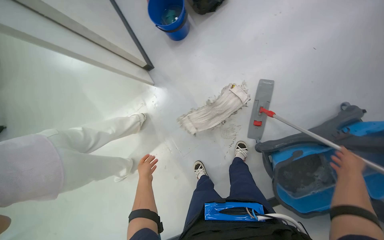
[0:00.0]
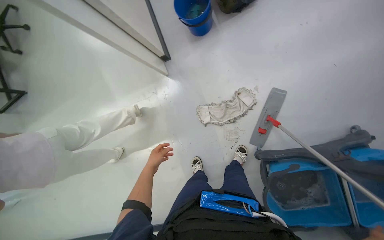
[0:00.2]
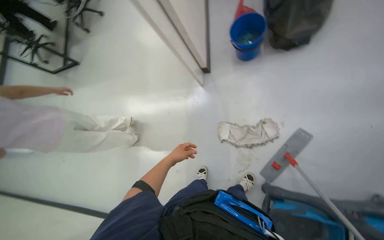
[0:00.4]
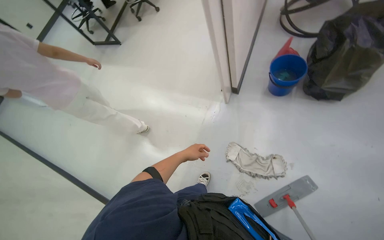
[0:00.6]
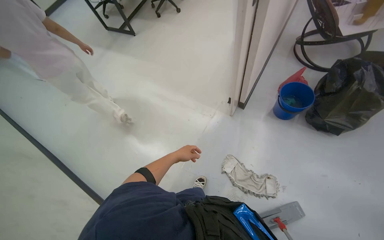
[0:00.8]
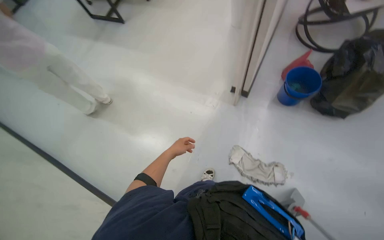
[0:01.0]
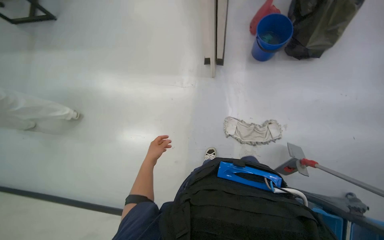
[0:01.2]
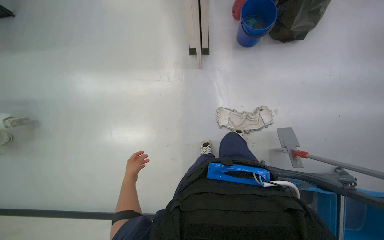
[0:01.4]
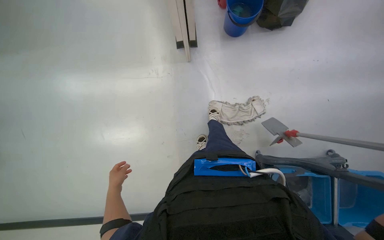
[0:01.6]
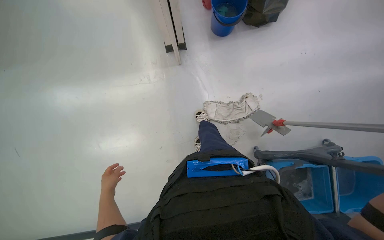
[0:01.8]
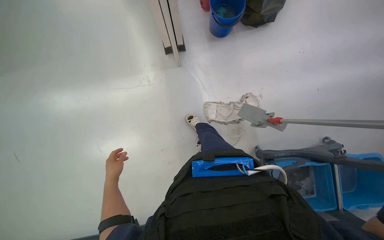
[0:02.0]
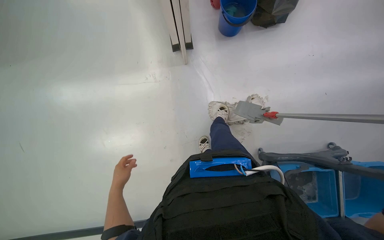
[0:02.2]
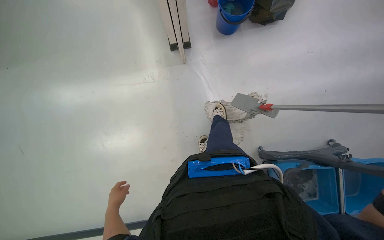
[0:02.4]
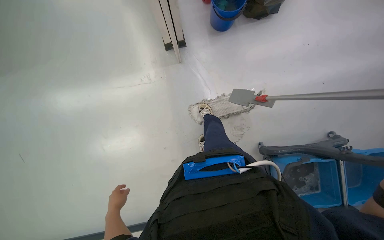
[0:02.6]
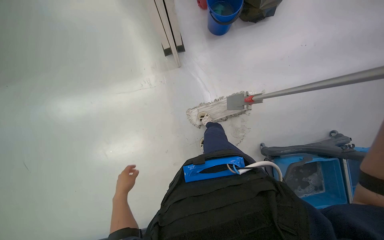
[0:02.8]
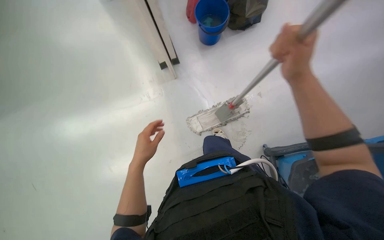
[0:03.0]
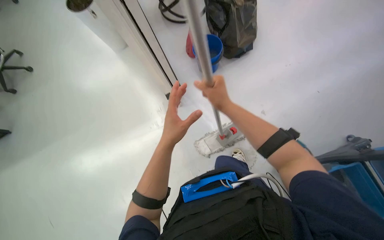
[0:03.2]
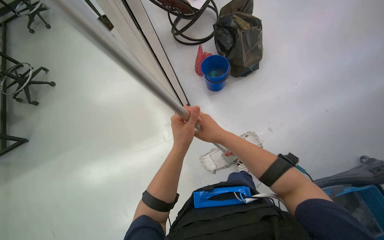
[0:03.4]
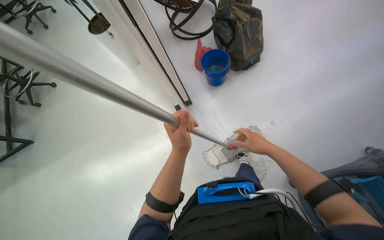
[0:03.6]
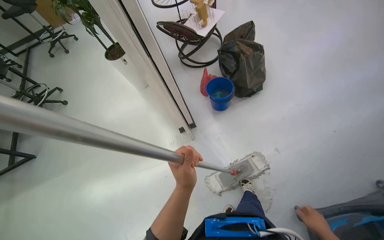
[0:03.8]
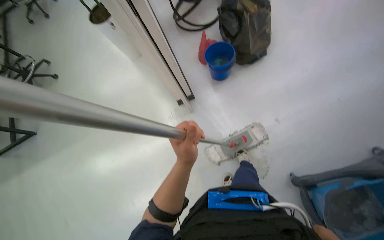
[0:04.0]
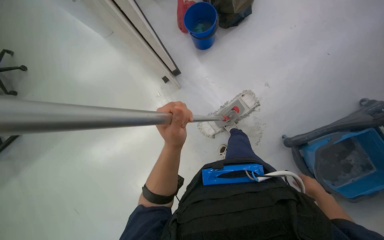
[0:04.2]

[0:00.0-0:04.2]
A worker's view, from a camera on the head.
Job: preparing cleaning supplies.
The whole recording: Changing mop head. The worker removes the dirty mop head and attaches a clean one to the mop handle.
0:00.0 to 0:01.4: The scene rotates clockwise by about 30 degrees.
0:02.8 to 0:04.2: The left hand shifts approximately 40 cm up the picture, to the right and nearer to the camera.

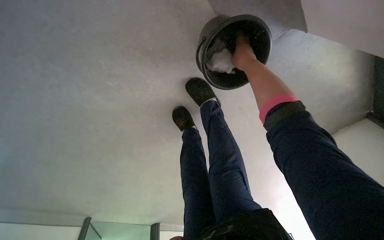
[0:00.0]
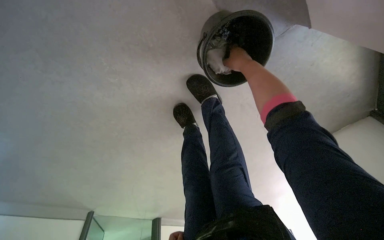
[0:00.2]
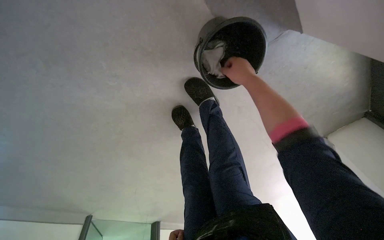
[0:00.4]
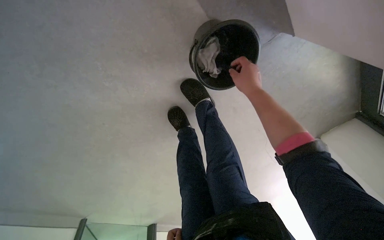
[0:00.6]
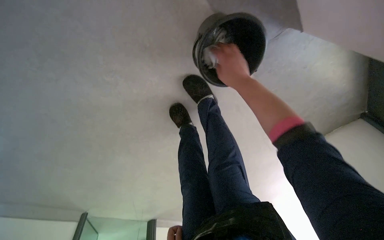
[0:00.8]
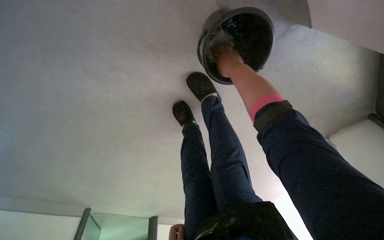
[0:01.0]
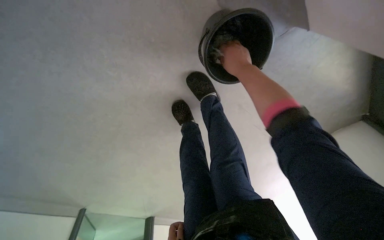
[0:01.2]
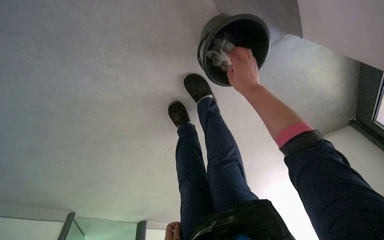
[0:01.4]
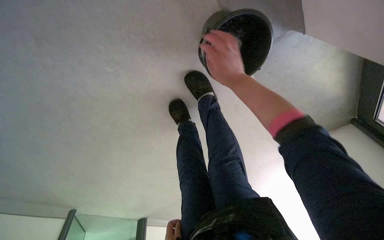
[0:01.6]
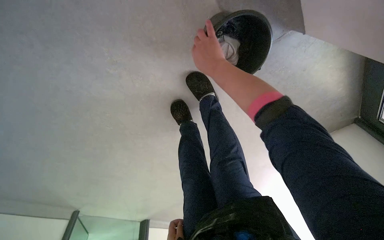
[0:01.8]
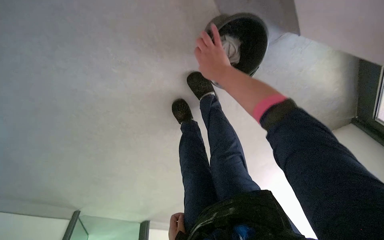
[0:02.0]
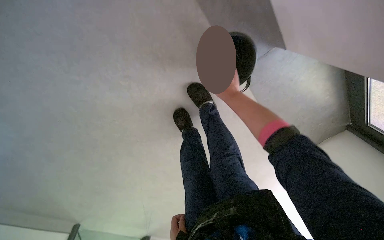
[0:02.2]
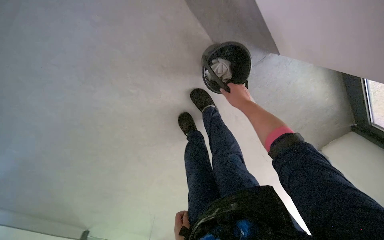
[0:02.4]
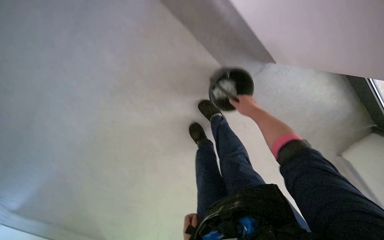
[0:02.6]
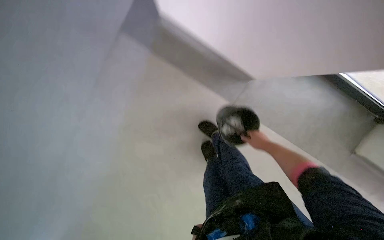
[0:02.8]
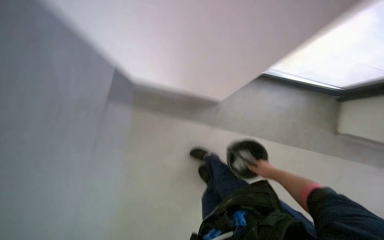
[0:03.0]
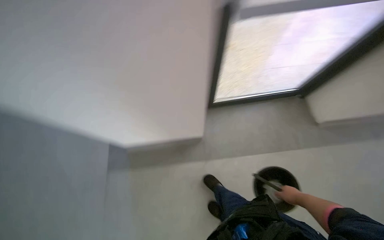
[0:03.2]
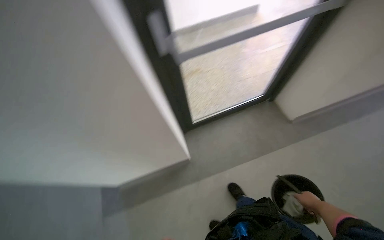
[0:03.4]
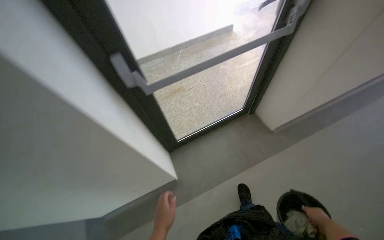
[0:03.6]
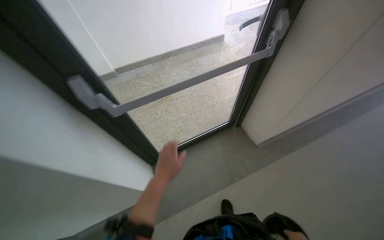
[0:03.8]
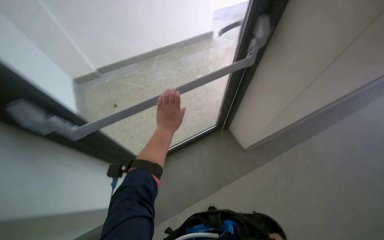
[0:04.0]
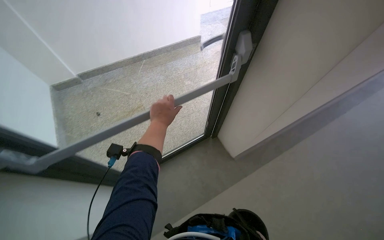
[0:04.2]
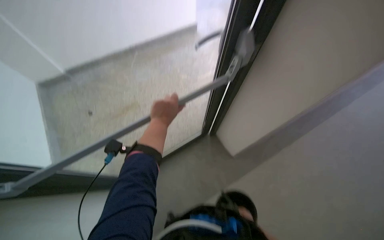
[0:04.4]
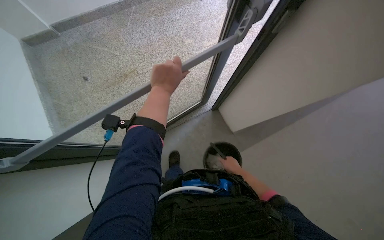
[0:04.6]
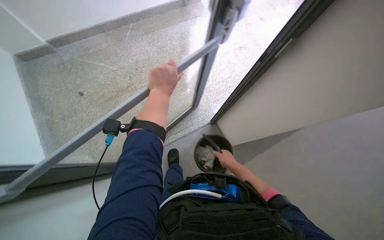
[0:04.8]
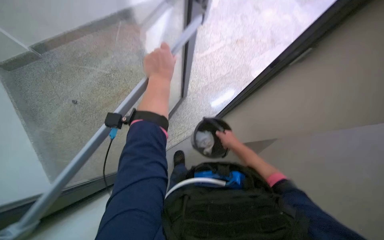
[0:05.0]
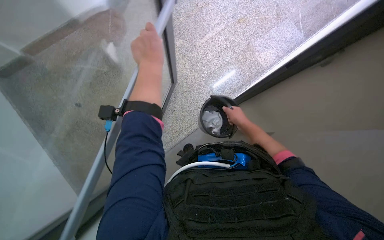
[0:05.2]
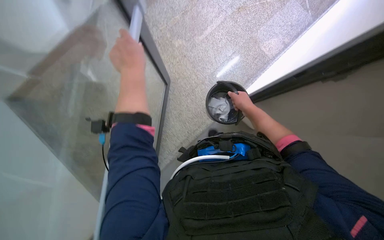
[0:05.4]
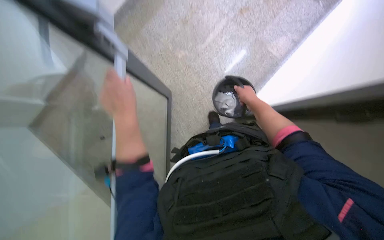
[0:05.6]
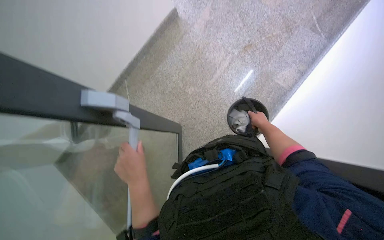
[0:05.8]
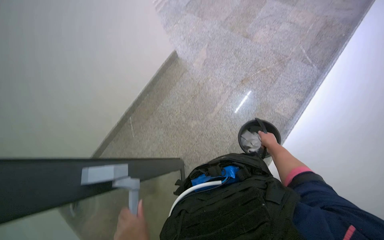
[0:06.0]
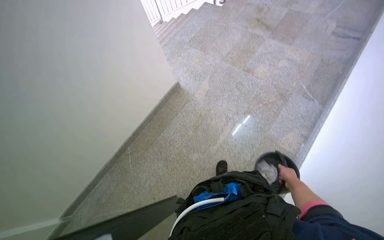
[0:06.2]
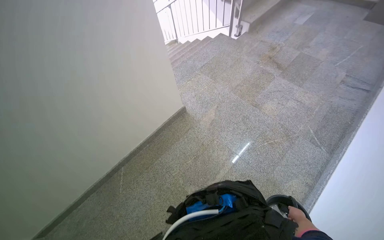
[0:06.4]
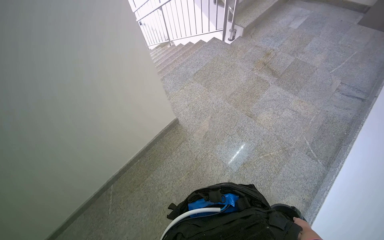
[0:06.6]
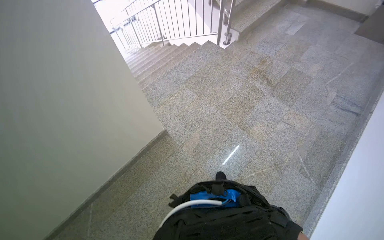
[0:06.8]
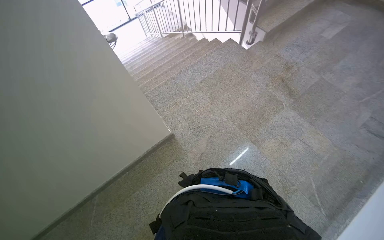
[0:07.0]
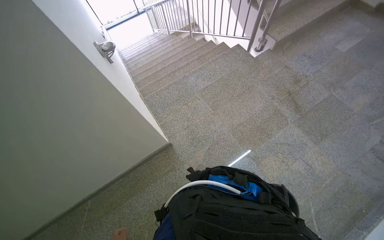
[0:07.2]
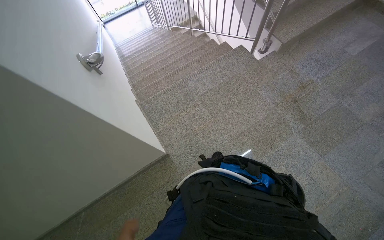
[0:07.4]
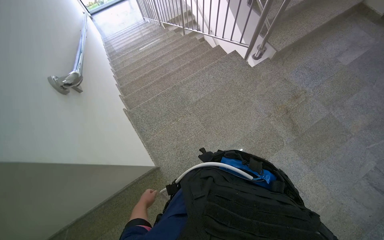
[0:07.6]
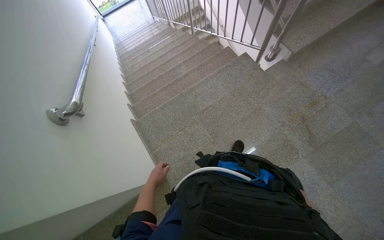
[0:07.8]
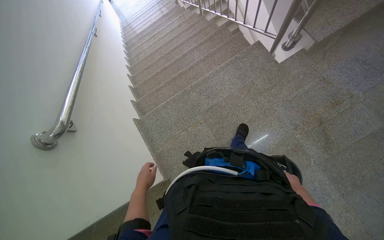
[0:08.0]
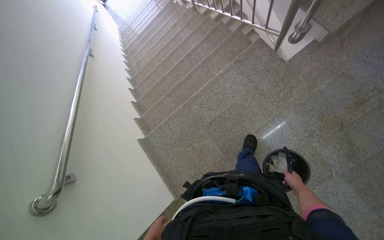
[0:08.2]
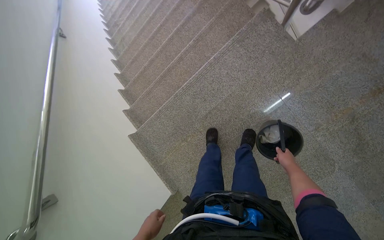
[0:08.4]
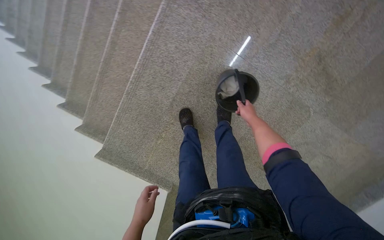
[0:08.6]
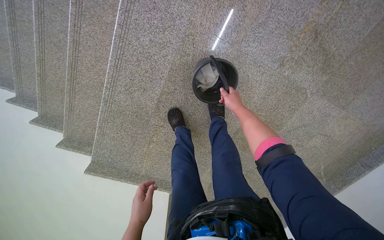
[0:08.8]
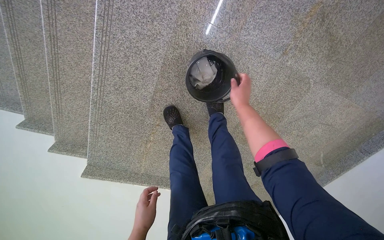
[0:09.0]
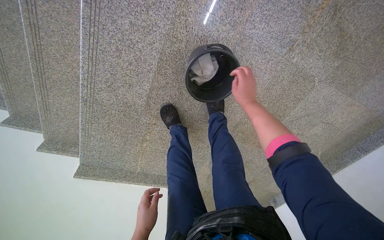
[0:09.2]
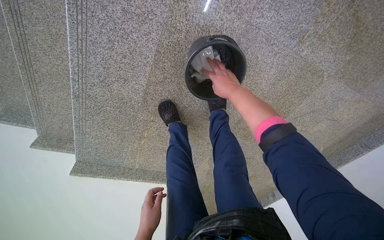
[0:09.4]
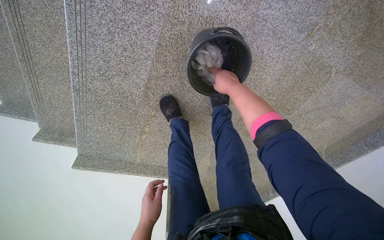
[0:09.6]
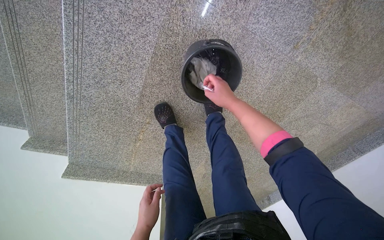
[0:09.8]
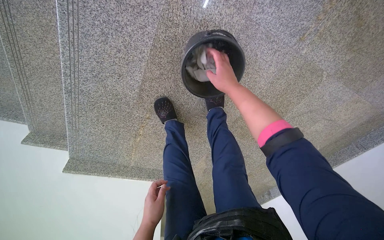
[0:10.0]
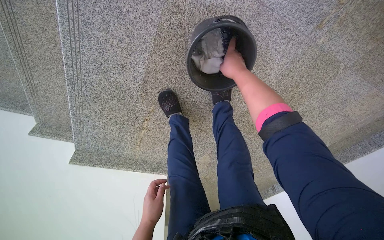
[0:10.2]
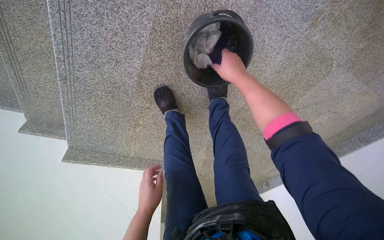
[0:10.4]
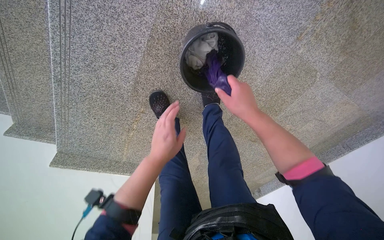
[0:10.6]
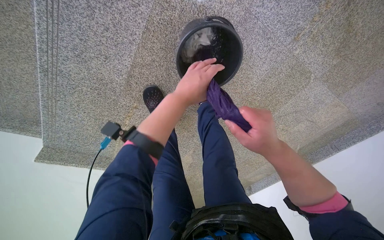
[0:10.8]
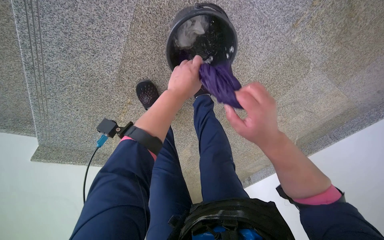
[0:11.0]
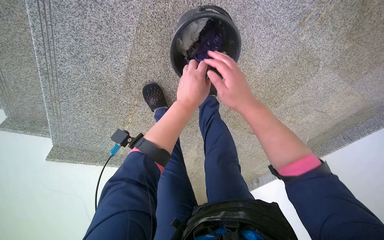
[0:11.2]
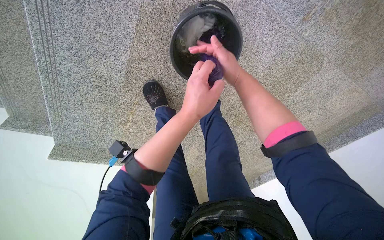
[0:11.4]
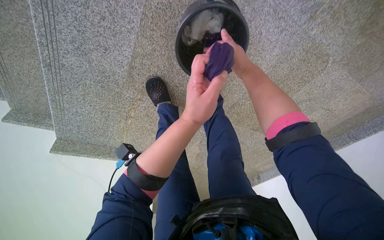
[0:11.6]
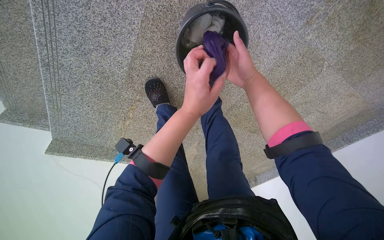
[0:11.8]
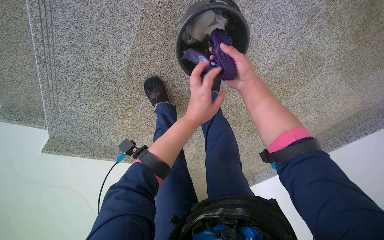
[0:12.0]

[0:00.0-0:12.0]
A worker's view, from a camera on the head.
Job: preparing cleaning supplies.
The whole recording: Preparing cleaning cloths. The worker discards a used cloth and wrings a fresh purple cloth from a bucket.
0:00.0 to 0:01.6: The right hand goes up and down the picture, about 10 cm each way, reversing 2 times.
0:01.6 to 0:03.0: The camera is carried about 60 cm. The camera sweeps to the left, by about 15 degrees. The camera pitches upward, by roughly 40 degrees. Everything in view rotates approximately 30 degrees counterclockwise.
0:03.0 to 0:04.4: The camera is carried about 70 cm. The head turns to the right by approximately 25 degrees. The wearer looks some 15 degrees further upward.
0:04.4 to 0:06.0: The view swings some 15 degrees to the left. The scene turns approximately 25 degrees counterclockwise in the picture.
0:06.0 to 0:07.6: The head travels roughly 1.5 m.
0:07.6 to 0:09.0: The wearer moves about 1 m. The wearer looks about 45 degrees further downward. Everything in view rotates some 40 degrees counterclockwise.
0:10.4 to 0:12.0: The right hand moves approximately 20 cm down the picture and comes back; the left hand is displaced up the picture and to the right by roughly 35 cm.

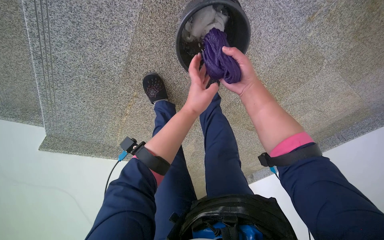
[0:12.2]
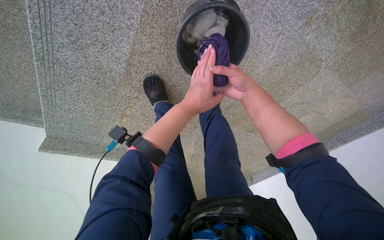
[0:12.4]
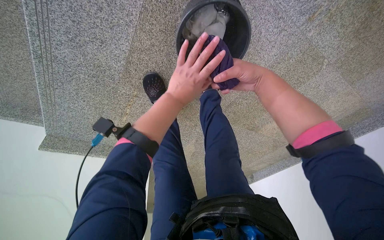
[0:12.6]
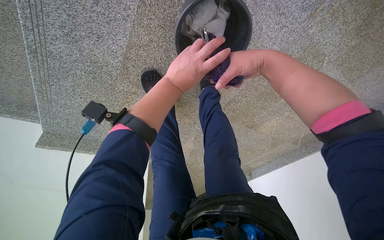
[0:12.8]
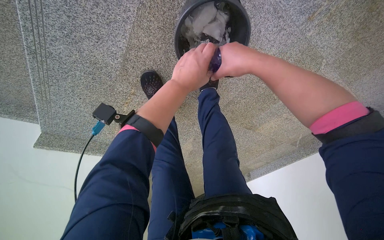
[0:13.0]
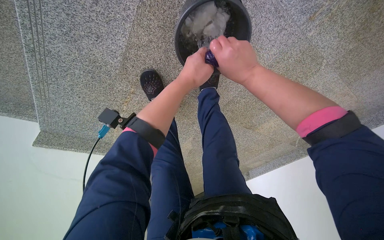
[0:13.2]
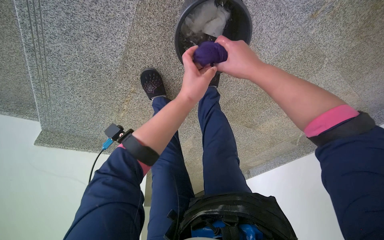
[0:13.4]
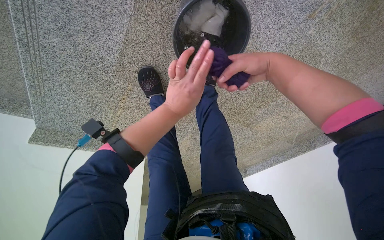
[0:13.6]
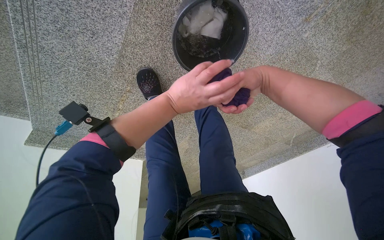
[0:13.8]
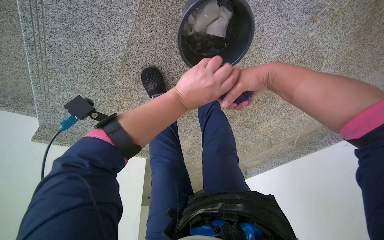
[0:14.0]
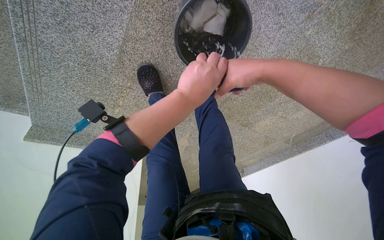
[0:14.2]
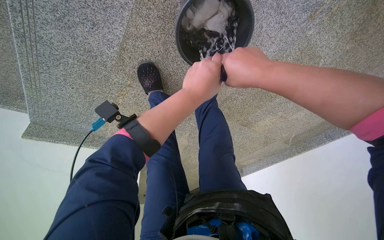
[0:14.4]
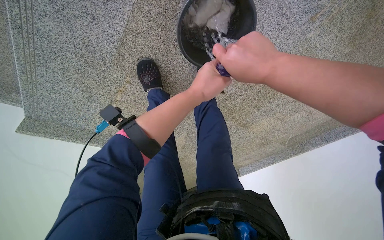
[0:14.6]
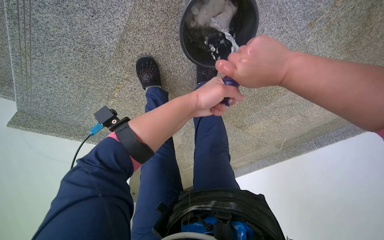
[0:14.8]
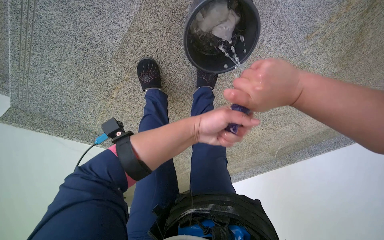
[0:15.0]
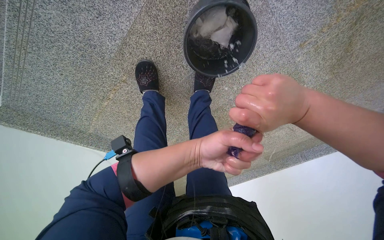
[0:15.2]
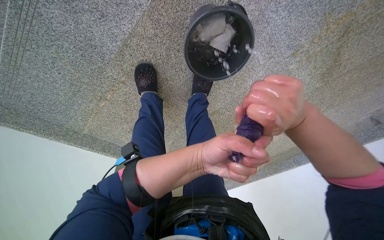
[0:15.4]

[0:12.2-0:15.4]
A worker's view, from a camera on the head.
Job: preparing cleaning supplies.
The whole recording: Preparing cleaning cloths. The worker discards a used cloth and wrings a fresh purple cloth from a bucket.
0:13.8 to 0:15.4: The right hand moves nearer to the camera and down the picture, roughly 25 cm. Meanwhile the left hand travels down the picture by some 10 cm.
